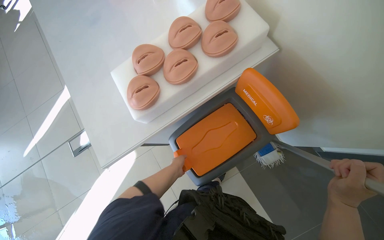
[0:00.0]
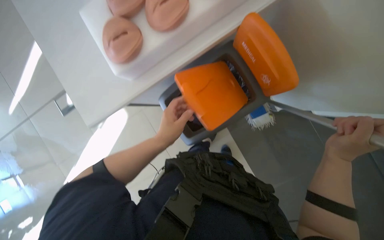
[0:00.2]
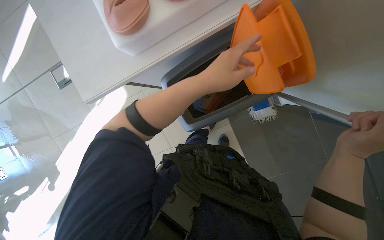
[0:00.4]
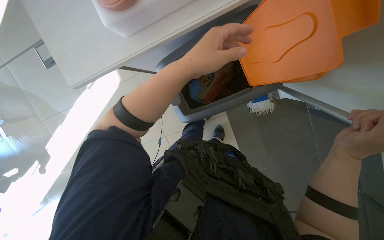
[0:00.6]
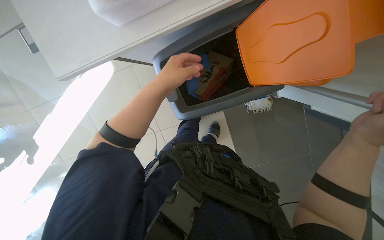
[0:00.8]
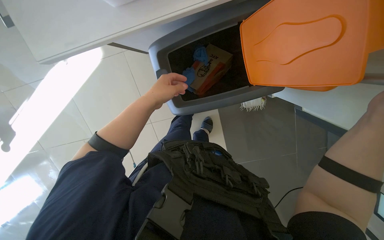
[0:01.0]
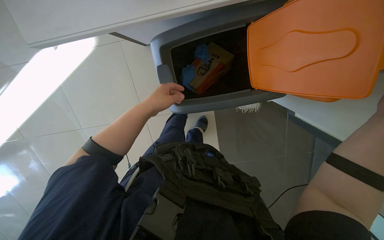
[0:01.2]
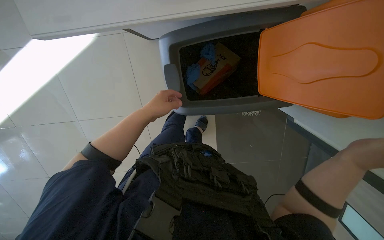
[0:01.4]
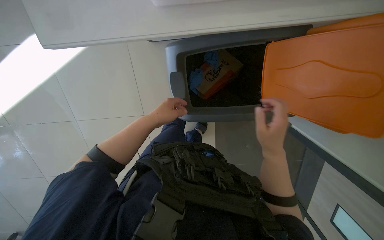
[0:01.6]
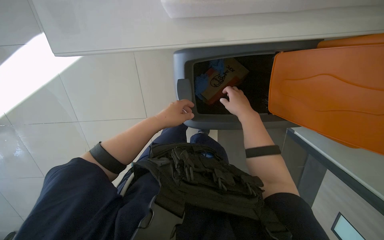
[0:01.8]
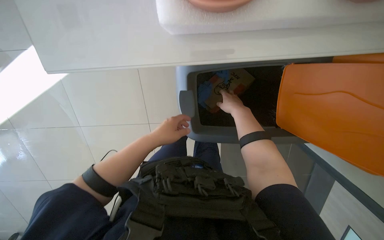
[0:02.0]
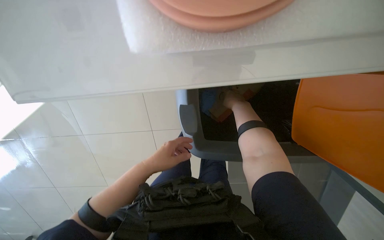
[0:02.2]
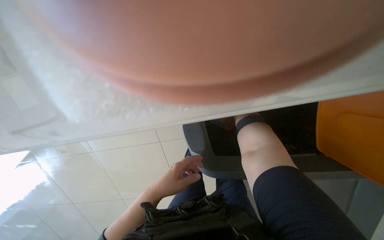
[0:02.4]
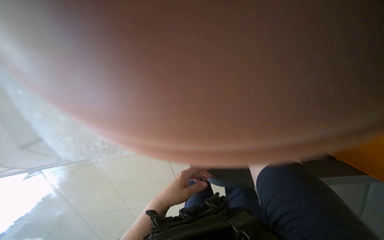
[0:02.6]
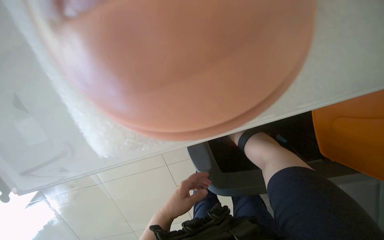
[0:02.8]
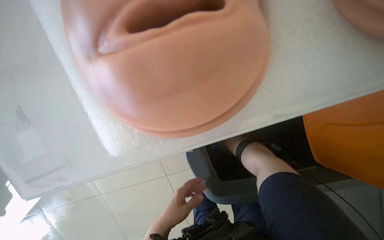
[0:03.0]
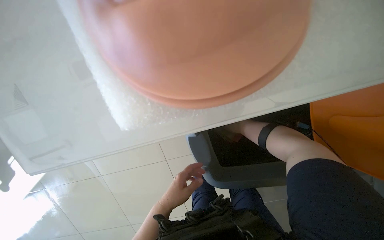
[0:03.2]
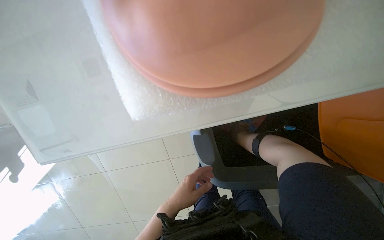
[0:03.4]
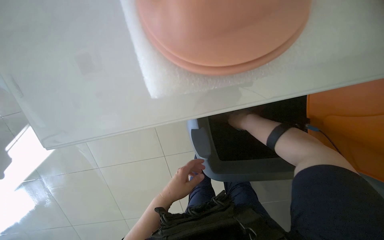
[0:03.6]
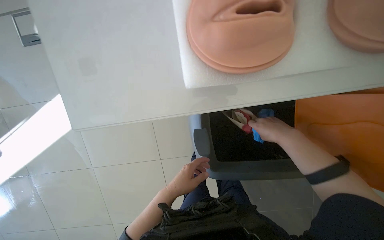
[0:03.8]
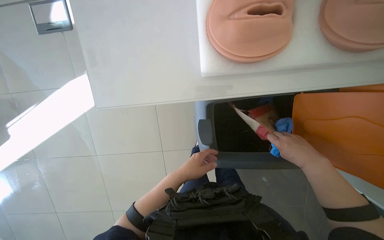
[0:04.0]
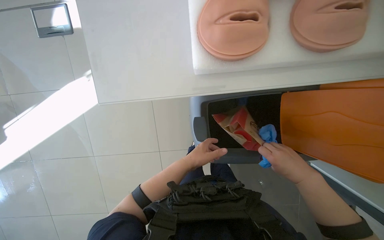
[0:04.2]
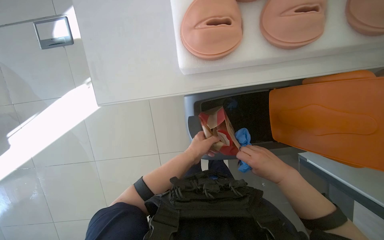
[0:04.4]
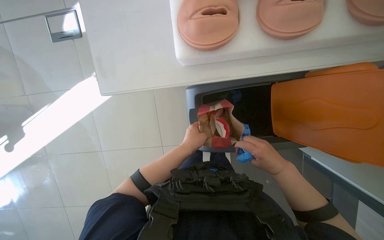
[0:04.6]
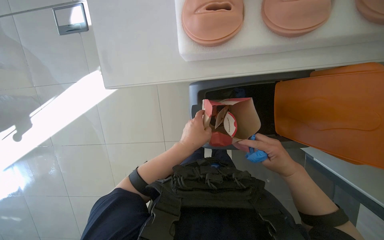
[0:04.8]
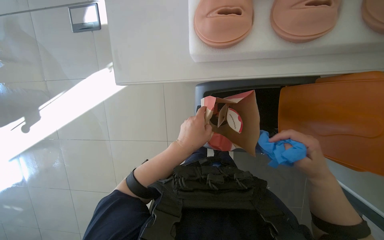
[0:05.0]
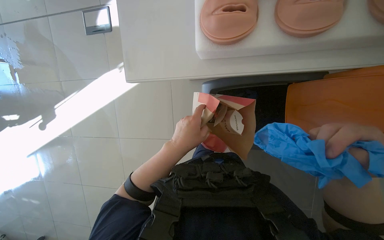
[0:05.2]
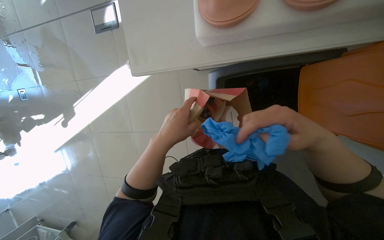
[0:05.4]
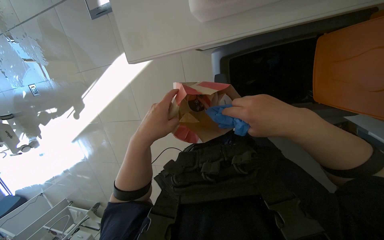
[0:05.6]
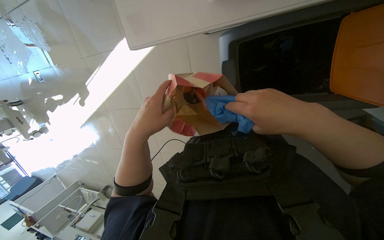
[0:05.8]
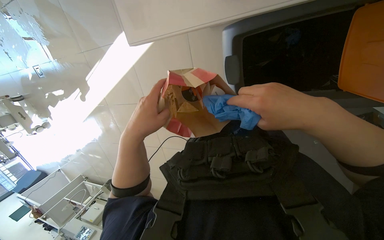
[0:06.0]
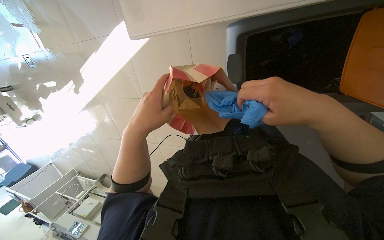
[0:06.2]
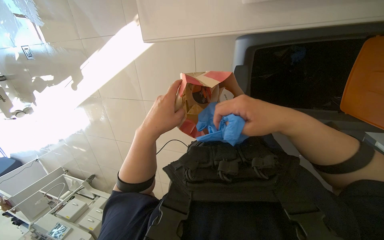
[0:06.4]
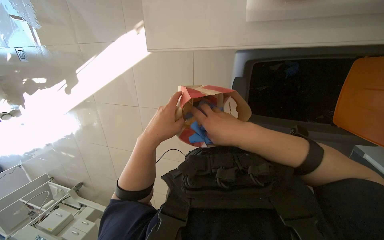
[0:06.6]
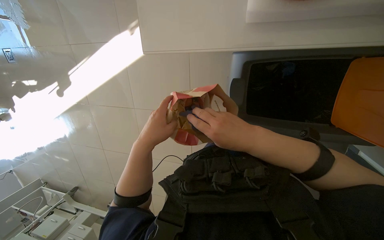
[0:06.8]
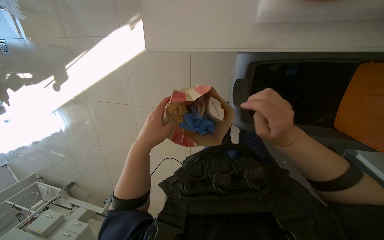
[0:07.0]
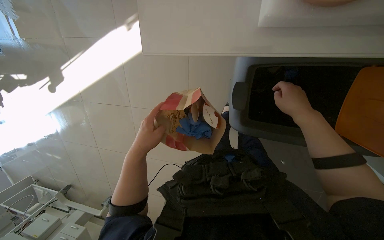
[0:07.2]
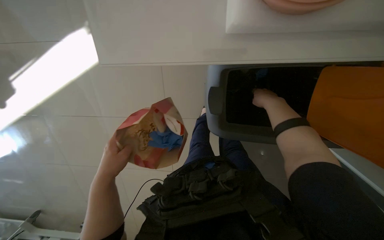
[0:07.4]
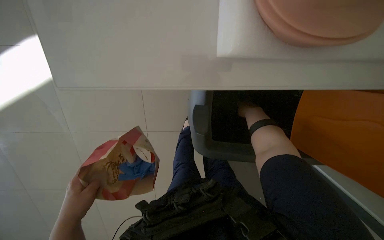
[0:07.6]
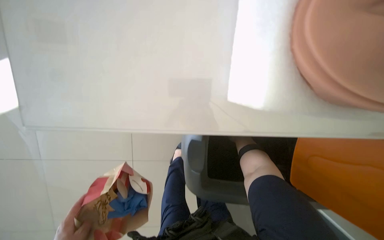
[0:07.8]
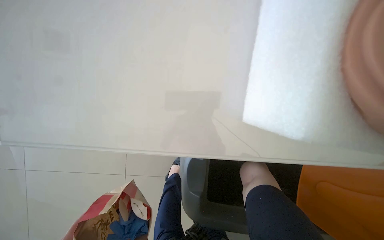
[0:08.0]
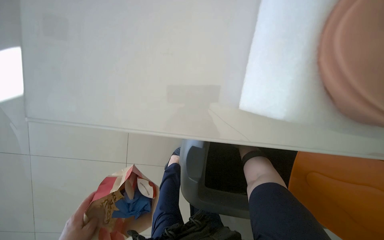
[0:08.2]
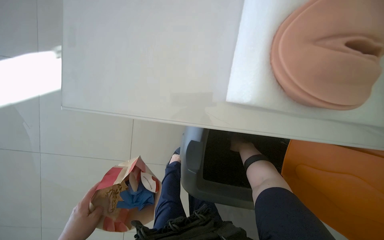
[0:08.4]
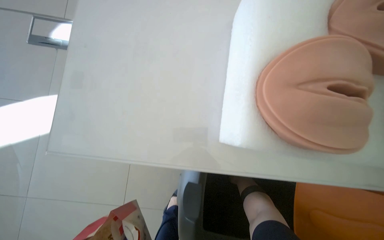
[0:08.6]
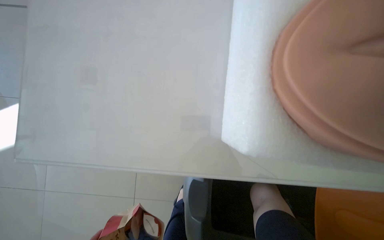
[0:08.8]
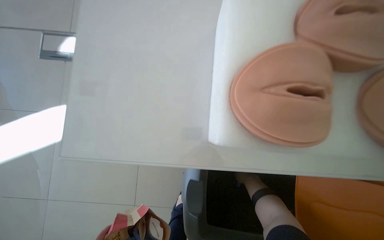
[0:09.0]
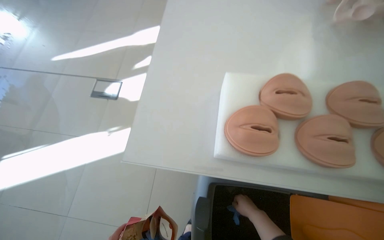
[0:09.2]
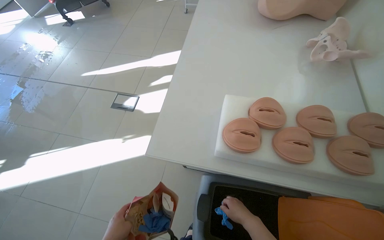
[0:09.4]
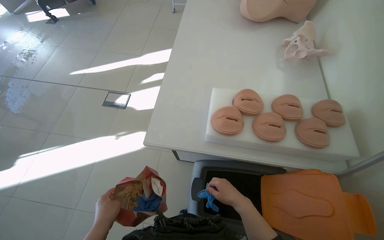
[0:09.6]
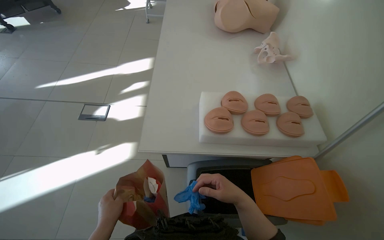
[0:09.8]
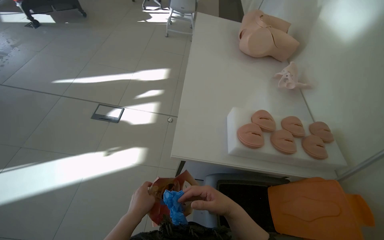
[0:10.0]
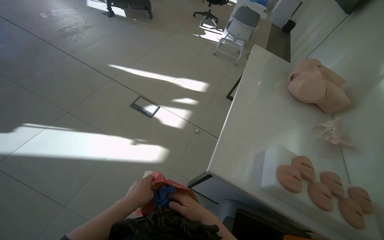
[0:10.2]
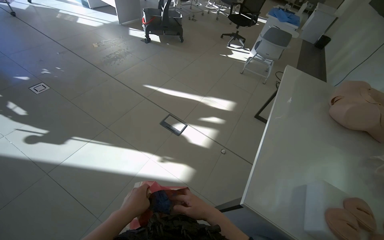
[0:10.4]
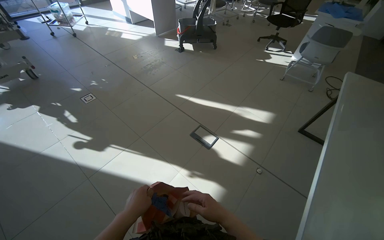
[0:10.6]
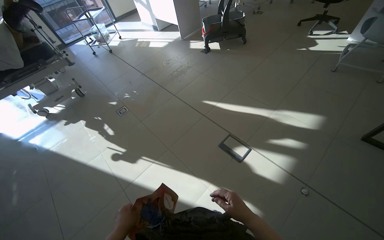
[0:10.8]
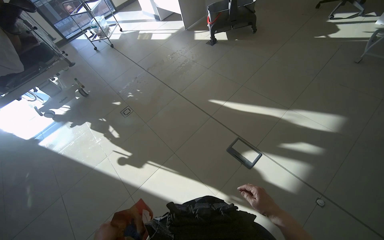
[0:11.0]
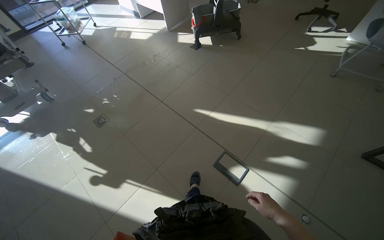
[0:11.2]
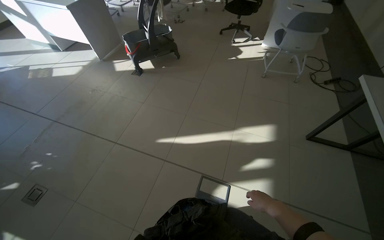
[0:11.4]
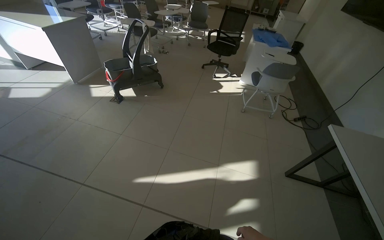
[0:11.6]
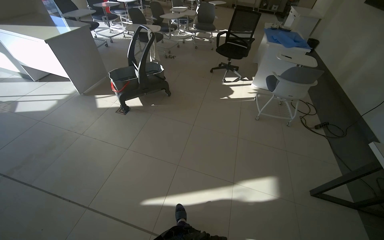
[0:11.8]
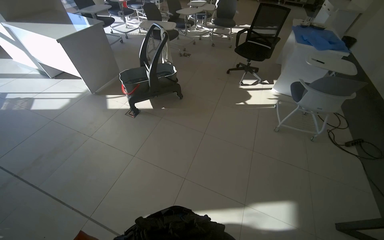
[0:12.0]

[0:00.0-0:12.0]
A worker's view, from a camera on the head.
Job: mopping floor.
The whole recording: Mopping the room floor. The worker mops the tiled floor in the room, moving around furniture and equipment.
0:00.0 to 0:01.6: The view swings about 15 degrees to the right. The view tilts some 35 degrees downward.
0:01.6 to 0:03.0: The left hand travels down the picture by roughly 20 cm.
0:03.0 to 0:04.4: The left hand goes roughly 10 cm to the right.
0:04.4 to 0:06.0: The view pans to the left by roughly 20 degrees. The view tilts approximately 20 degrees downward. The left hand goes about 25 cm nearer to the camera and to the left.
0:06.0 to 0:07.6: The view swings about 25 degrees to the right. The left hand heads to the left, covering approximately 10 cm; the right hand goes approximately 15 cm farther from the camera.
0:07.6 to 0:09.0: The view tips upward by about 10 degrees. The right hand is displaced down the picture by some 15 cm.
0:09.0 to 0:10.4: The wearer moves roughly 70 cm. The view tilts roughly 35 degrees upward. The scene turns approximately 25 degrees clockwise in the picture.
0:10.4 to 0:12.0: The head travels approximately 1.5 m.

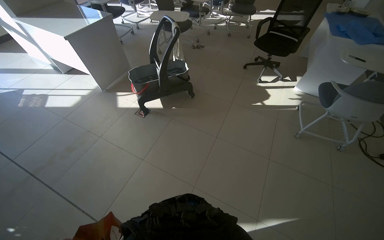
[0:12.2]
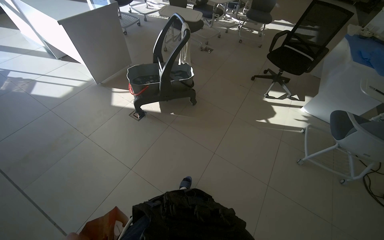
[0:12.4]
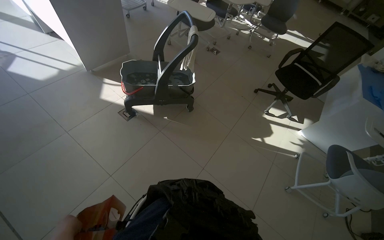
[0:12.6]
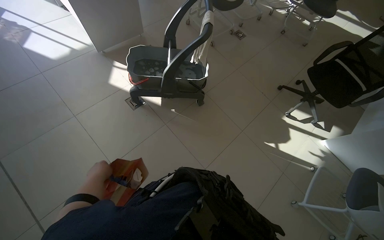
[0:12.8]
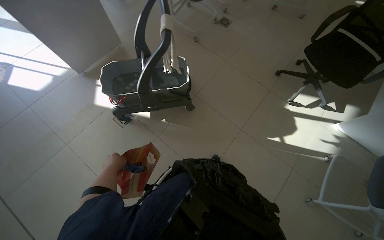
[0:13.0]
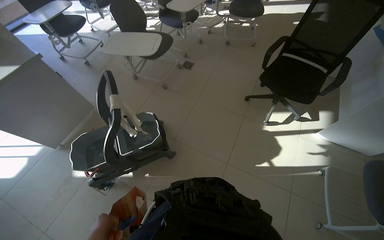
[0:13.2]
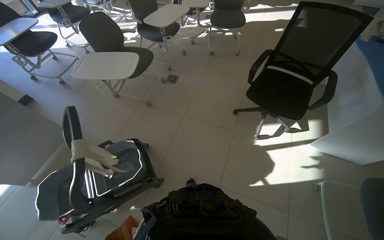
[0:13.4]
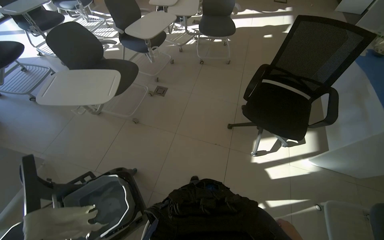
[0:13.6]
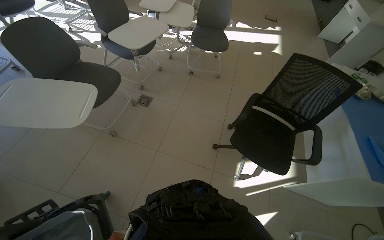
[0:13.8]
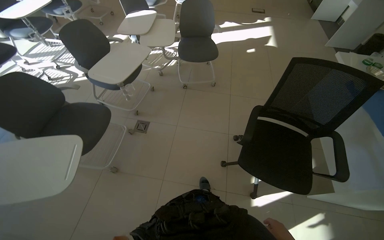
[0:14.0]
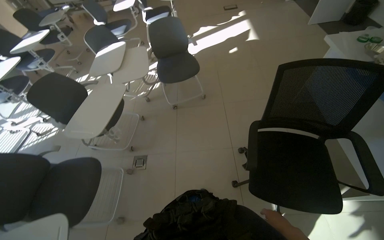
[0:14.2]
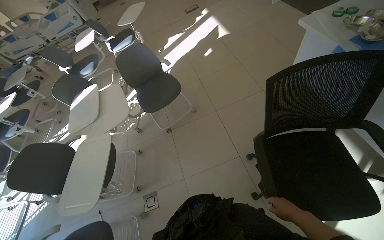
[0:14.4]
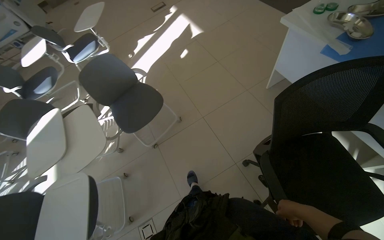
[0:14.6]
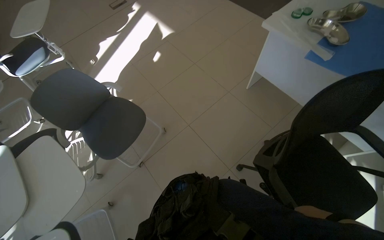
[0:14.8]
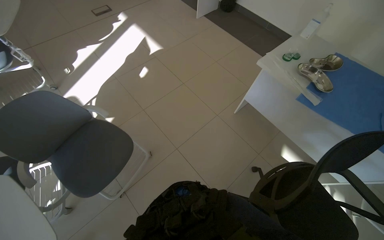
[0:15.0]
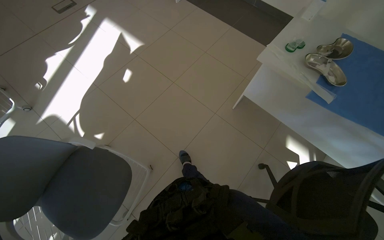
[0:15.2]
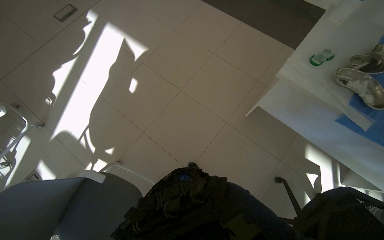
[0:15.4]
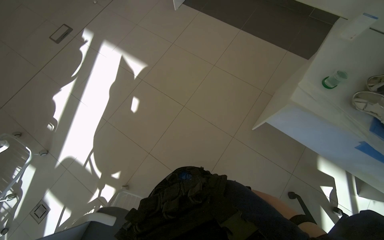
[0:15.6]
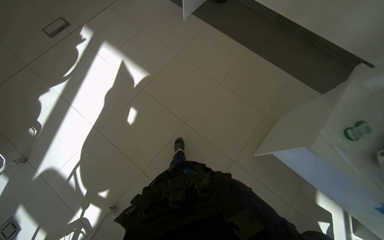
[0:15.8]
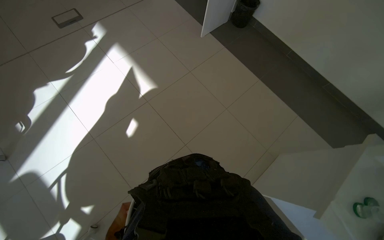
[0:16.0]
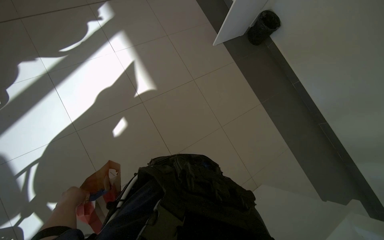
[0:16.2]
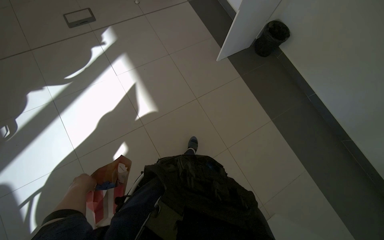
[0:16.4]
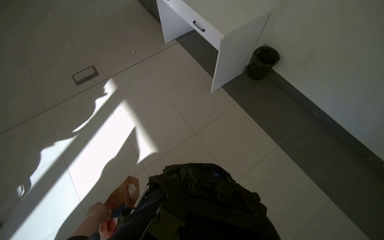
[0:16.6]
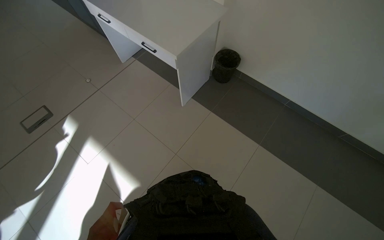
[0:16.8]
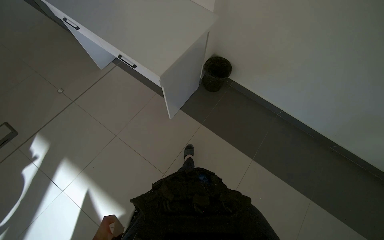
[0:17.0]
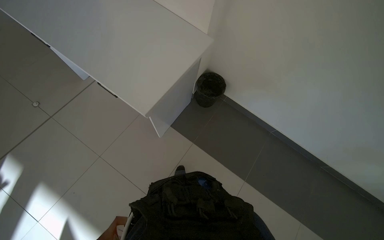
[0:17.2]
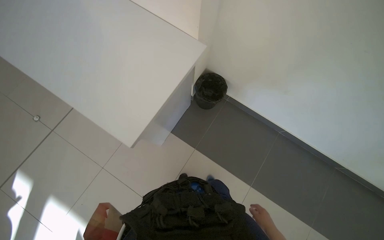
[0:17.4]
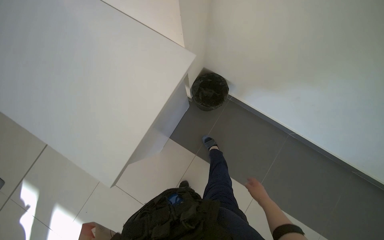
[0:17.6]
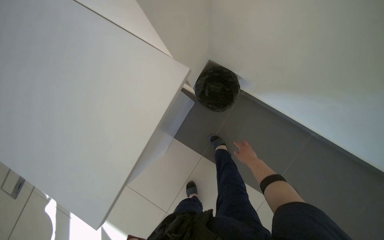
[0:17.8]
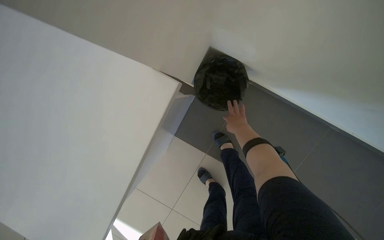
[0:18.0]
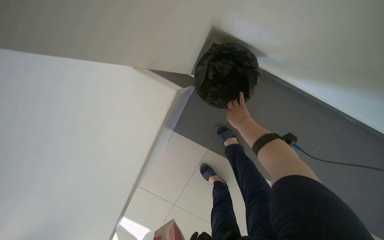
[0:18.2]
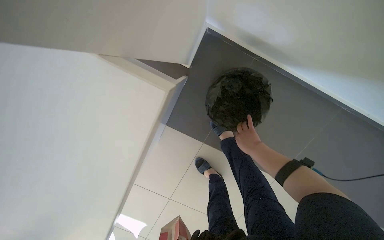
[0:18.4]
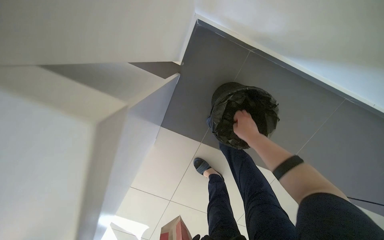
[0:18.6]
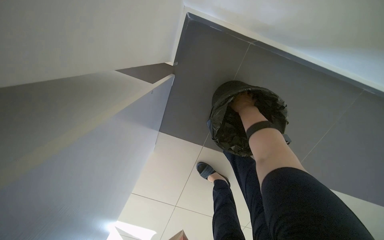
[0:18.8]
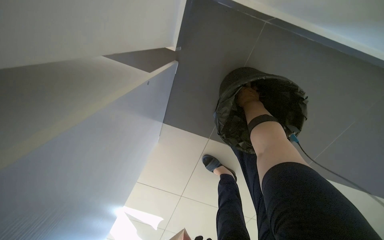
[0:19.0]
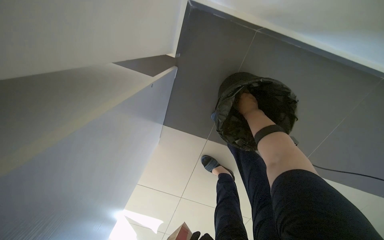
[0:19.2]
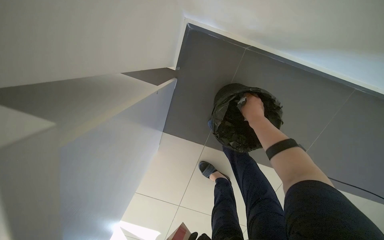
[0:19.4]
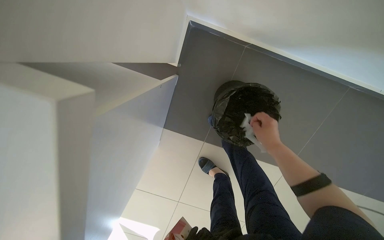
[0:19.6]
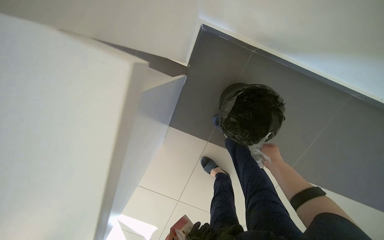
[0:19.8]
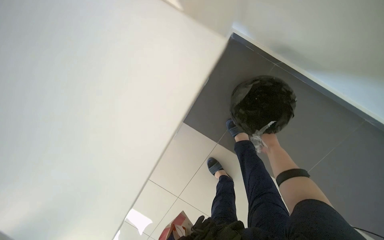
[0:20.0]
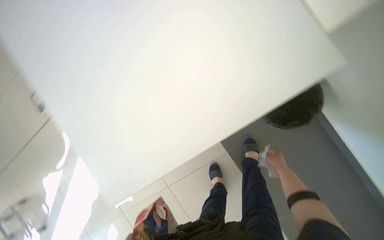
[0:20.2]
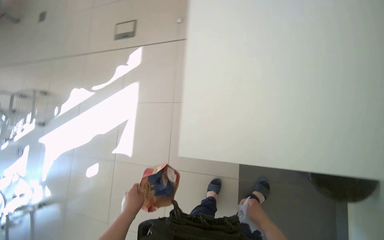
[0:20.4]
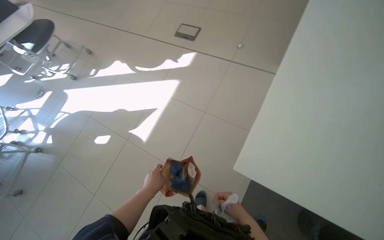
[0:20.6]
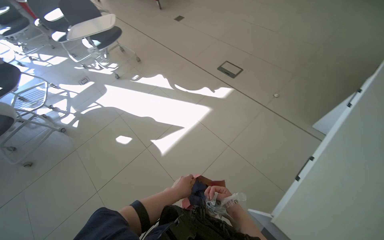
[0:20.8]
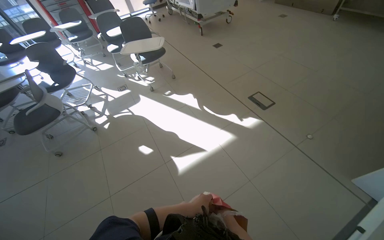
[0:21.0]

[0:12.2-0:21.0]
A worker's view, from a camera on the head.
Job: mopping floor.
The whole recording: Mopping the room floor. The worker mops the tiled floor in the room, moving around furniture and equipment.
0:12.2 to 0:13.6: The head travels approximately 1.5 m.
0:13.6 to 0:15.2: The camera travels approximately 1.5 m. The head turns to the right by some 70 degrees.
0:15.2 to 0:16.6: The camera travels roughly 1.5 m.
0:16.6 to 0:18.0: The wearer moves roughly 1.5 m. The wearer looks some 25 degrees further downward. The scene rotates counterclockwise by approximately 25 degrees.
0:19.6 to 0:21.0: The camera travels about 1 m. The head turns to the left by roughly 125 degrees. The wearer looks roughly 30 degrees further upward.
